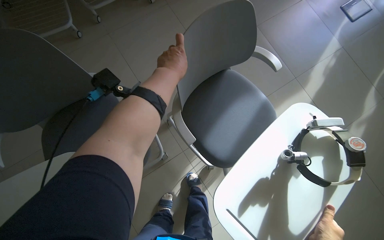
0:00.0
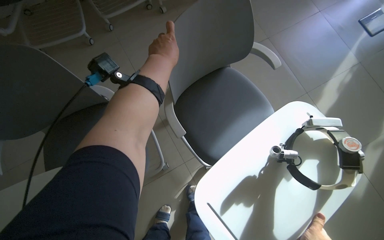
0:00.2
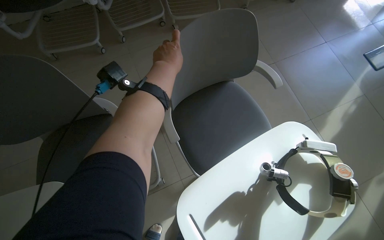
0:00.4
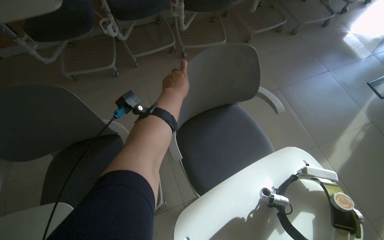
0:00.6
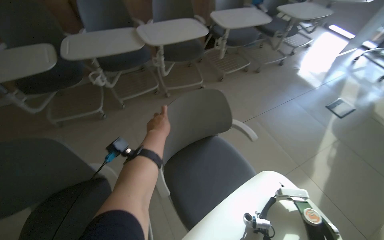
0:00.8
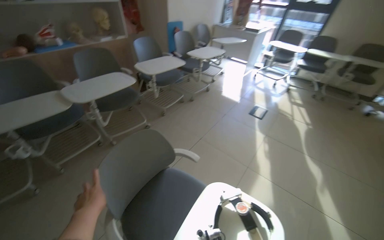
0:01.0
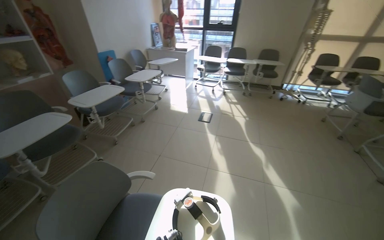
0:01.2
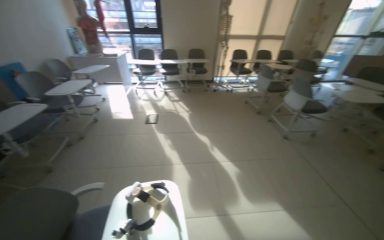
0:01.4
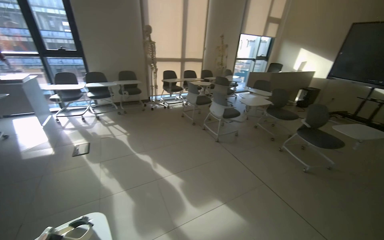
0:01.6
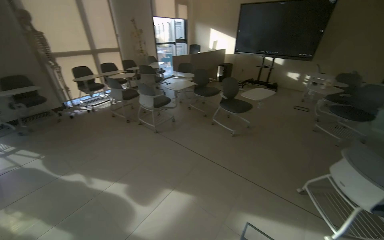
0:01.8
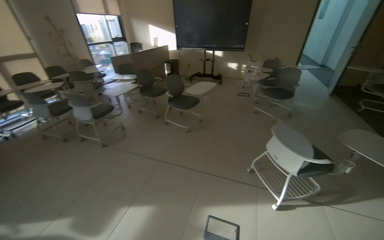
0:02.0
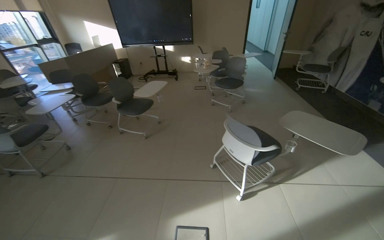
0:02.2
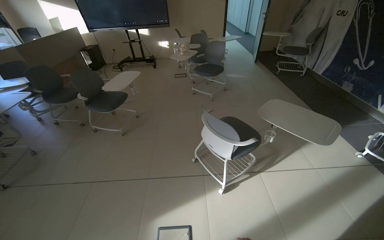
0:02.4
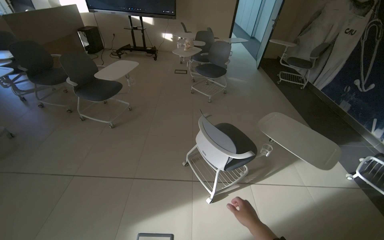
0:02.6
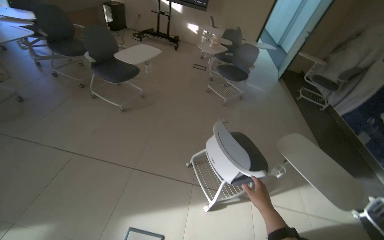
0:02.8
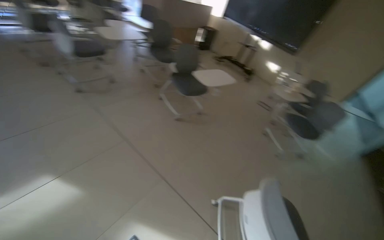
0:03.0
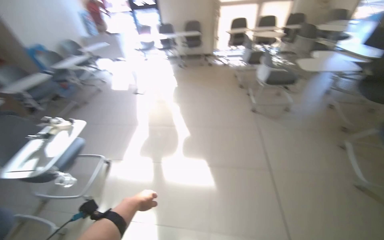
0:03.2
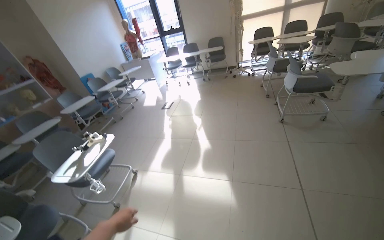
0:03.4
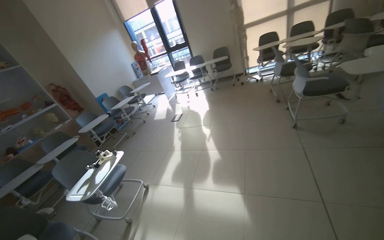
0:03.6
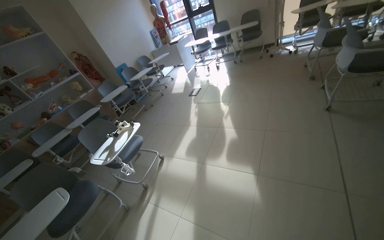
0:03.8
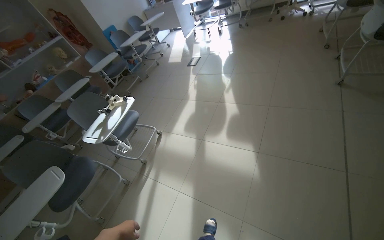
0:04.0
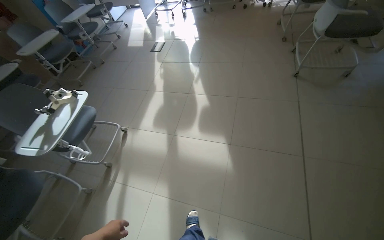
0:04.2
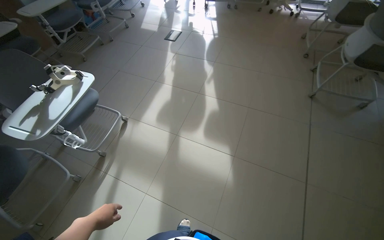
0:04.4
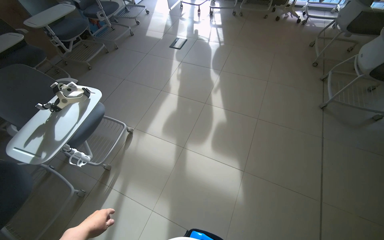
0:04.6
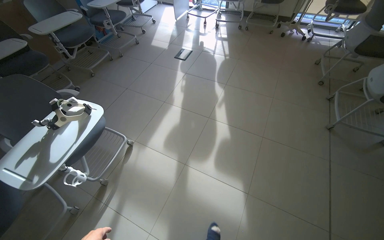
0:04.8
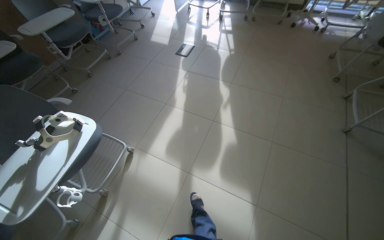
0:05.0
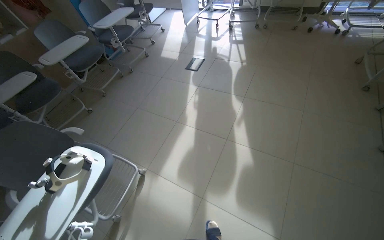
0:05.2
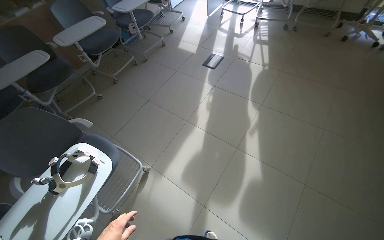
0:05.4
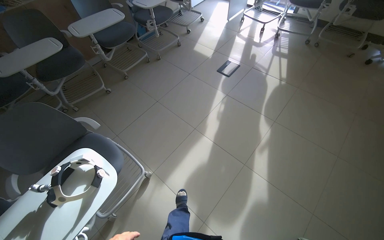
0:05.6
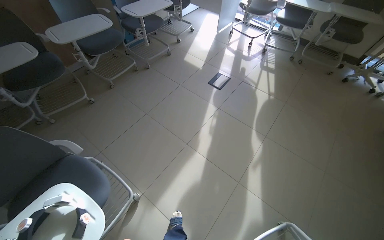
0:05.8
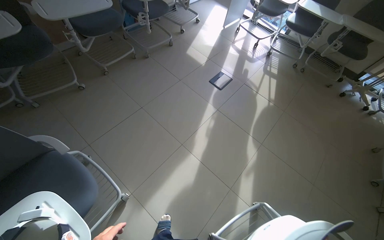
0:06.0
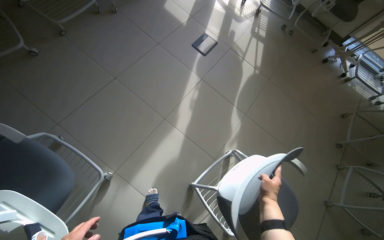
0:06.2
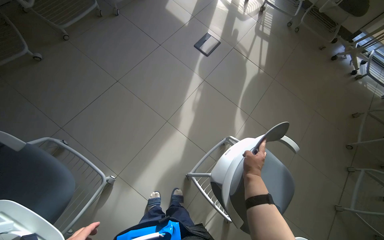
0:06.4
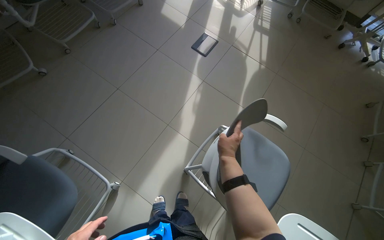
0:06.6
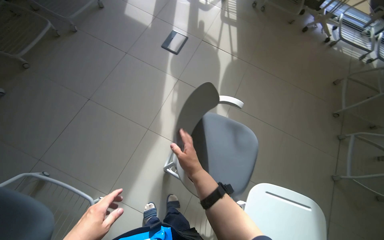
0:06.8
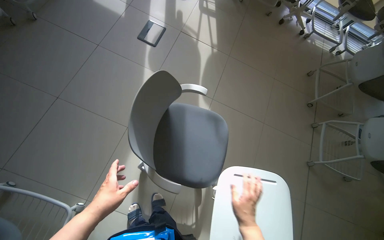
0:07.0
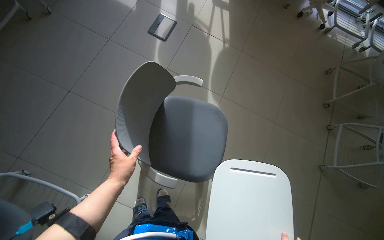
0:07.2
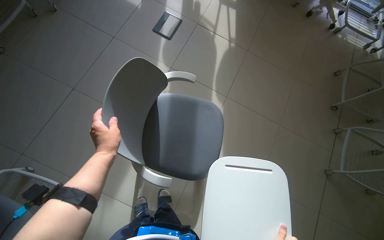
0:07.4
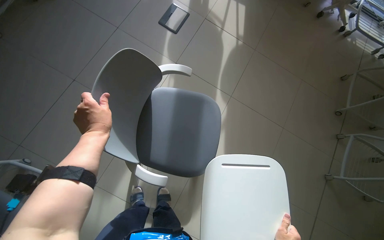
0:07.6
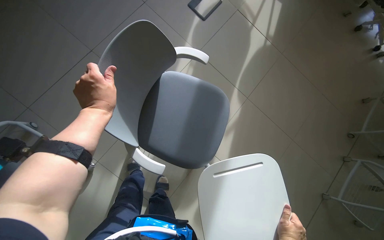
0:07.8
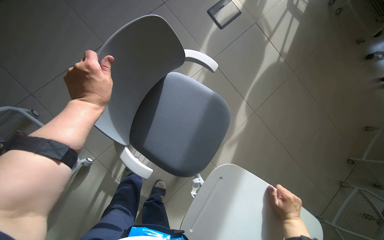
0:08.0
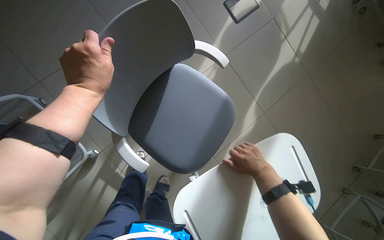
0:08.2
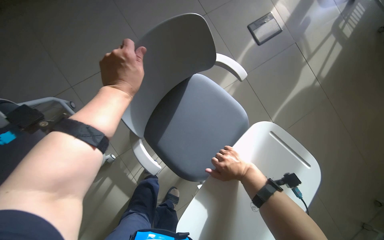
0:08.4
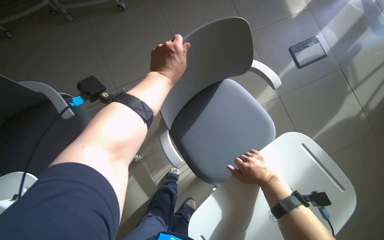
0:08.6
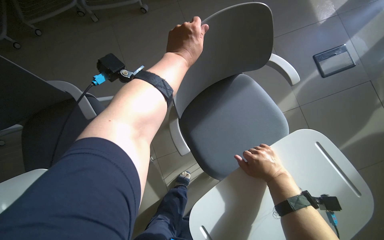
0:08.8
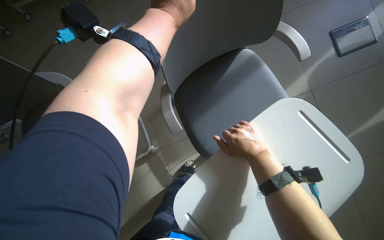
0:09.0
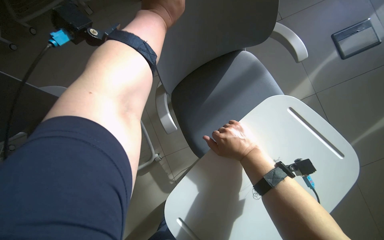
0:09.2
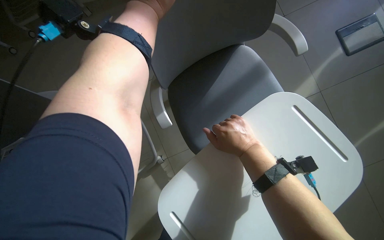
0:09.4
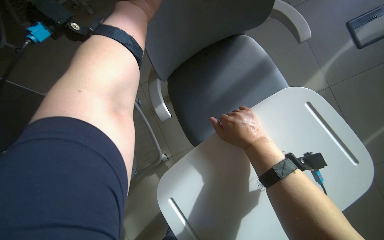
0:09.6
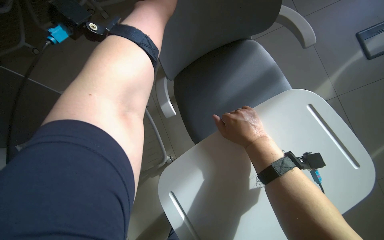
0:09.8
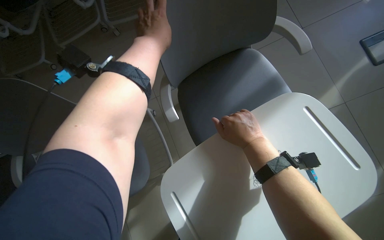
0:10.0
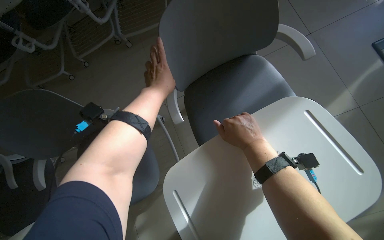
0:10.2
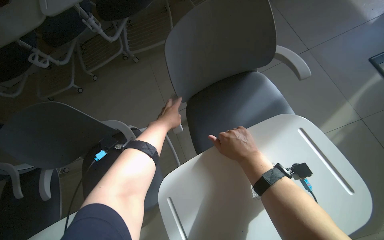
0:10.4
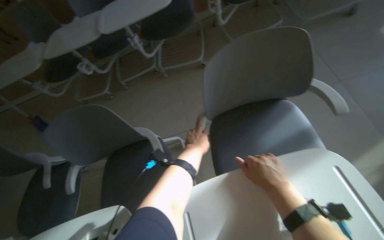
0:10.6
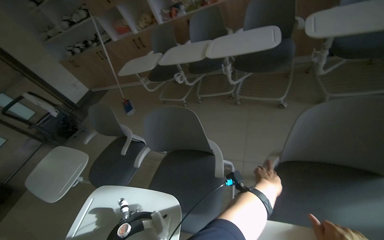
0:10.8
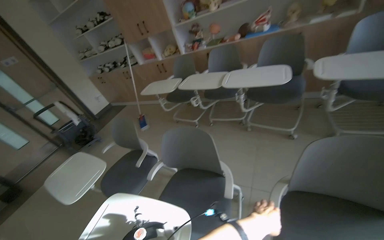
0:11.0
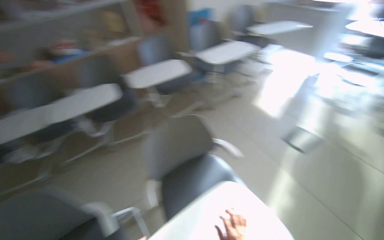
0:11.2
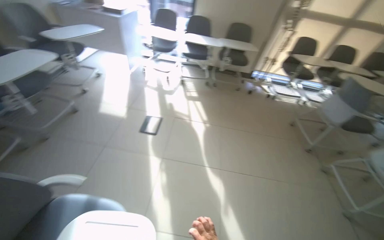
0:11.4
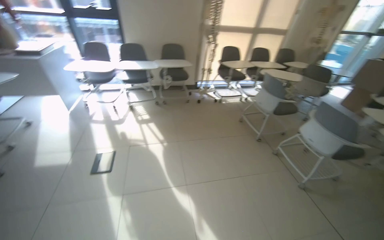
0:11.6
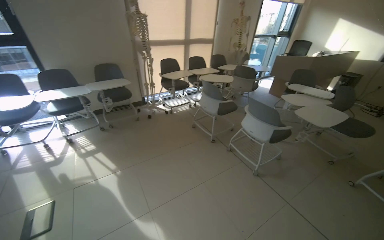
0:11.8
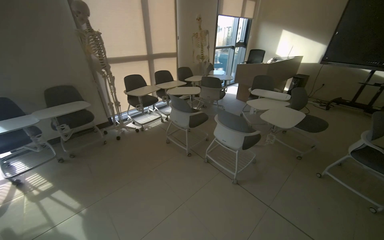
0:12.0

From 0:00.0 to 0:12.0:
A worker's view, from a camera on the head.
Job: organizing items.
The whole recording: Arranging chairs in room. The worker moves and arranges chairs in the room.
From 0:00.0 to 0:01.6: The wearer moves some 70 cm. The wearer's head swings approximately 80 degrees to the right. The view tips upward by some 50 degrees.
From 0:01.6 to 0:03.0: The head travels roughly 90 cm. The view pans to the right by roughly 45 degrees.
From 0:03.0 to 0:04.4: The head turns to the left by about 50 degrees.
From 0:04.4 to 0:06.0: The head travels approximately 1 m.
From 0:06.0 to 0:07.6: The view tips downward by about 20 degrees.
From 0:07.6 to 0:09.0: The wearer's head swings roughly 55 degrees to the left.
From 0:09.0 to 0:10.4: The view tilts some 15 degrees upward. The left hand travels down the picture and farther from the camera by roughly 25 cm.
From 0:10.4 to 0:12.0: The head travels roughly 70 cm. The wearer looks some 90 degrees further to the right. The wearer looks roughly 40 degrees further upward.

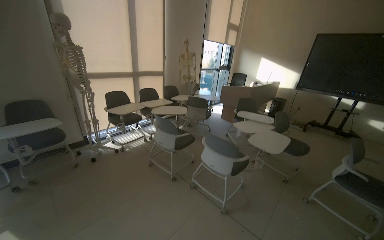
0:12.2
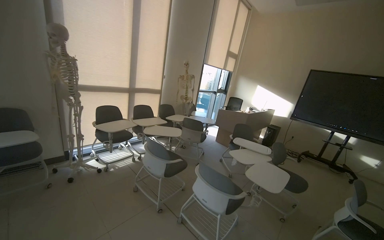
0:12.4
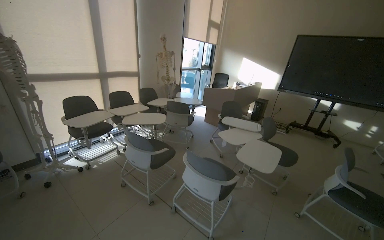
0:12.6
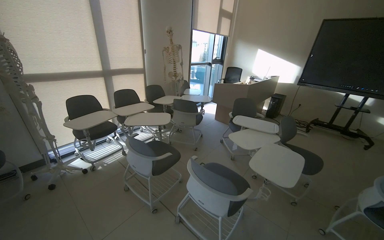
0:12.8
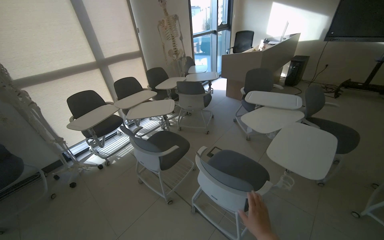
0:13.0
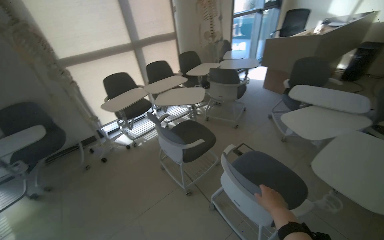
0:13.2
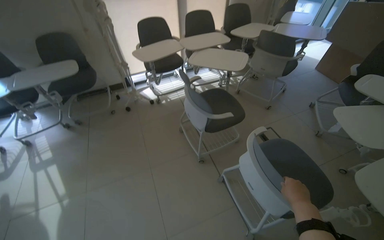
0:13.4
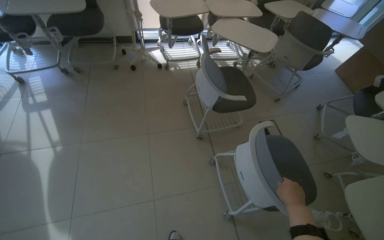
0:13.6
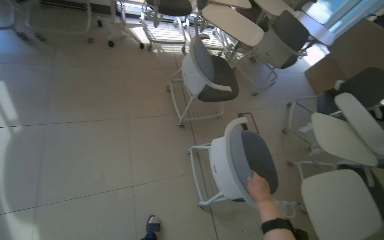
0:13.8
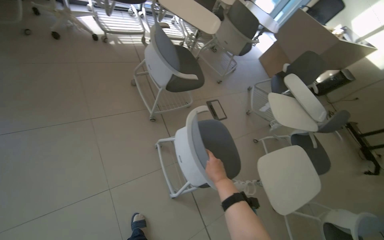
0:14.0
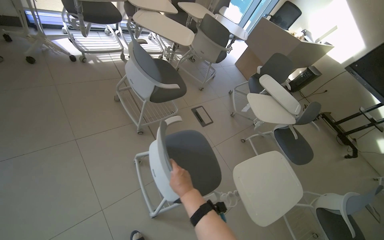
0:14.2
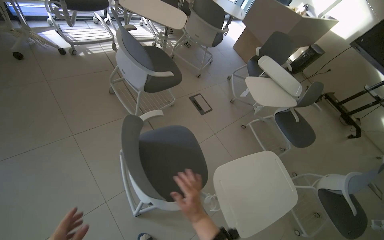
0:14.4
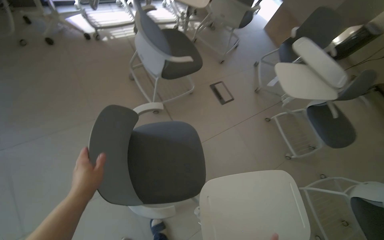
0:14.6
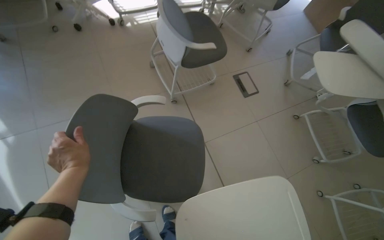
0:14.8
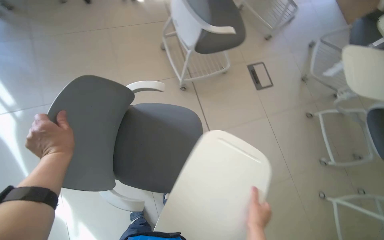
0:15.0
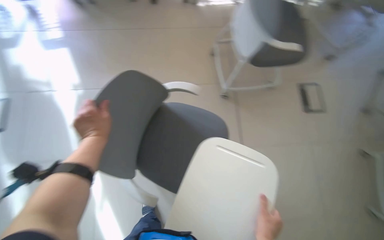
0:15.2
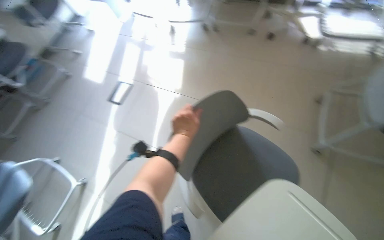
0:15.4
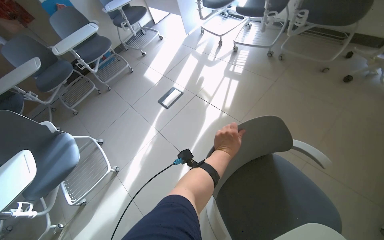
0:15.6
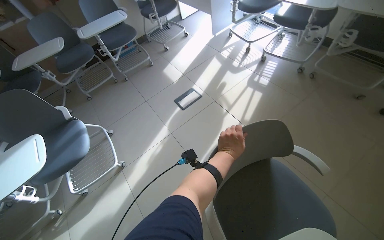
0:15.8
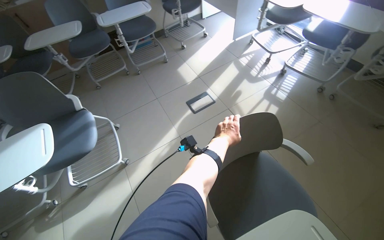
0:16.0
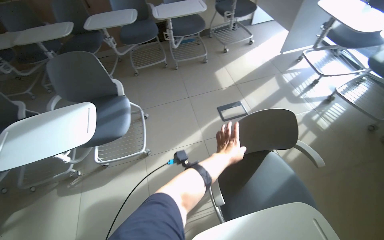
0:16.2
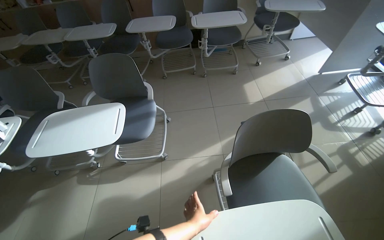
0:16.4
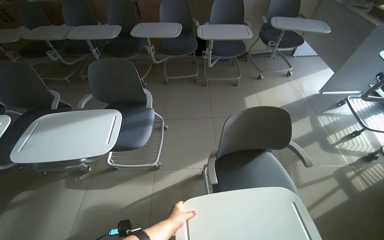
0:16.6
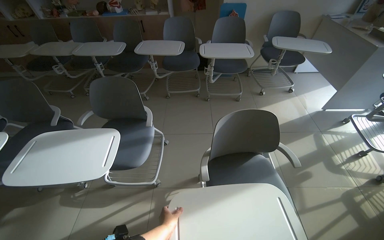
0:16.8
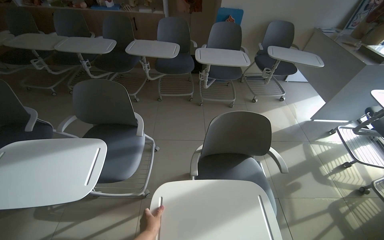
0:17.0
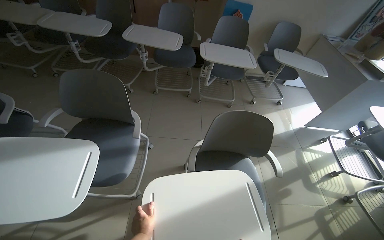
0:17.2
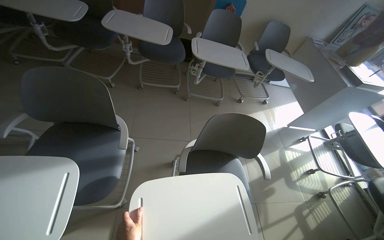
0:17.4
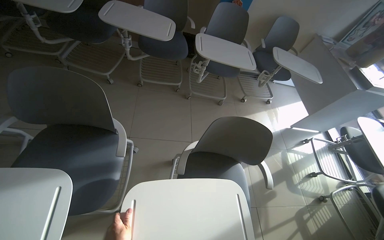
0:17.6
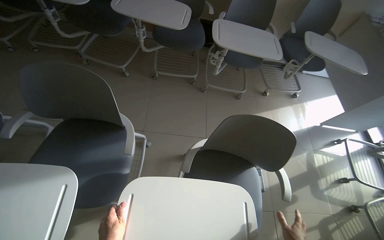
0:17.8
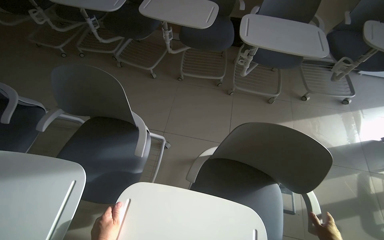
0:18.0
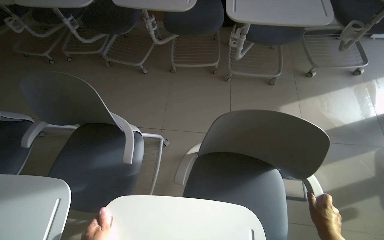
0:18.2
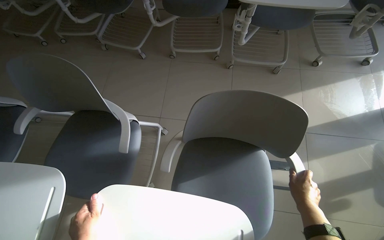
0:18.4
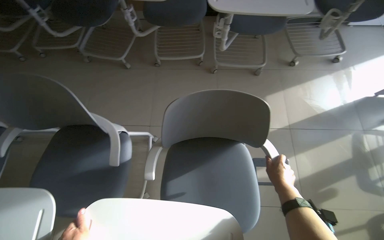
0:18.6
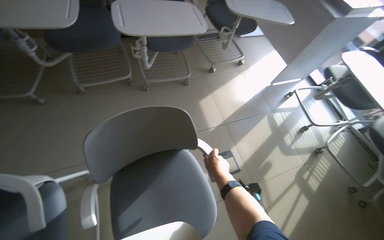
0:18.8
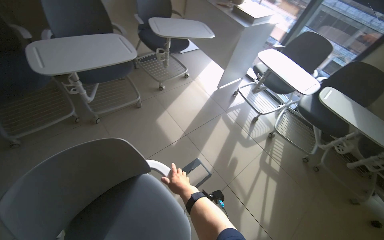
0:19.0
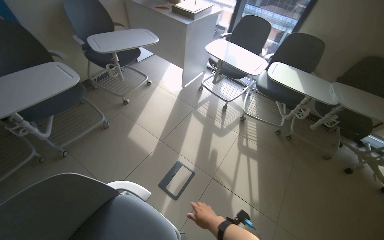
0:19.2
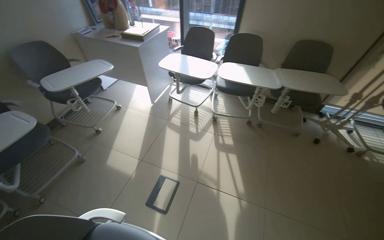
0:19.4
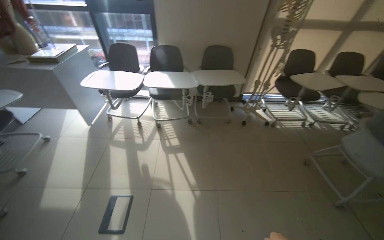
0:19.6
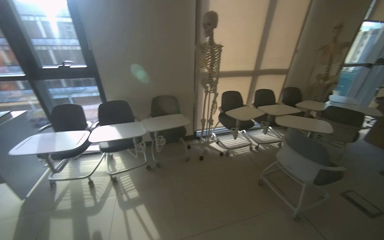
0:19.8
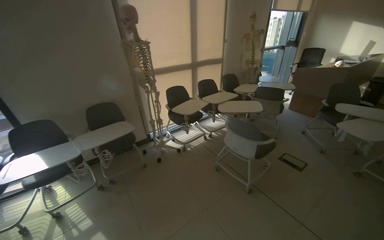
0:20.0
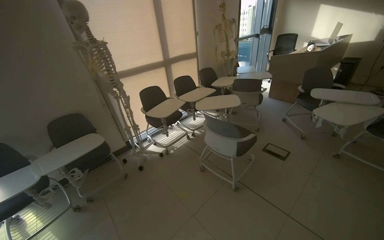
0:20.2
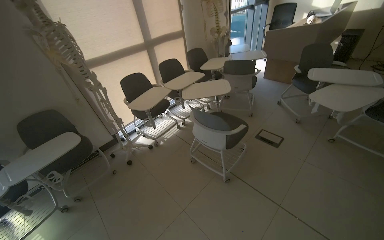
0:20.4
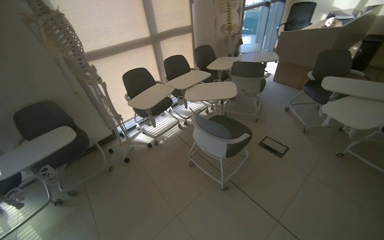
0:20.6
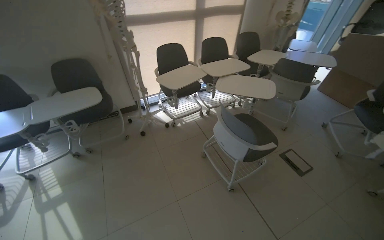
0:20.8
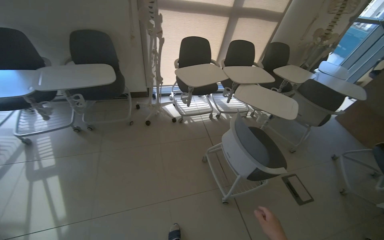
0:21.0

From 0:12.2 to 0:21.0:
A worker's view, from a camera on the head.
Job: organizing items.
The whole recording: Arranging chairs in room. The worker moves and arranges chairs in the room.
From 0:12.2 to 0:13.6: The head travels roughly 80 cm. The wearer's head swings approximately 30 degrees to the left. The view tilts some 40 degrees downward.
From 0:13.6 to 0:15.2: The view tips downward by approximately 20 degrees.
From 0:15.2 to 0:16.6: The head travels some 80 cm. The wearer's head swings some 100 degrees to the left. The view tilts roughly 15 degrees upward.
From 0:16.6 to 0:18.0: The camera travels roughly 60 cm.
From 0:18.0 to 0:19.6: The head travels about 60 cm. The wearer's head swings some 105 degrees to the right.
From 0:19.6 to 0:21.0: The wearer moves roughly 80 cm. The camera is aimed approximately 20 degrees further to the right.
